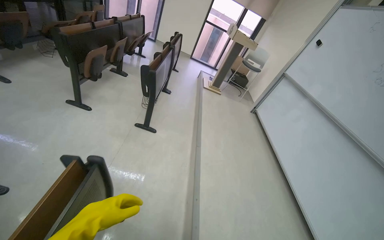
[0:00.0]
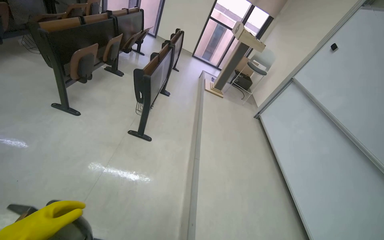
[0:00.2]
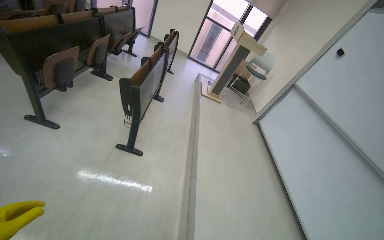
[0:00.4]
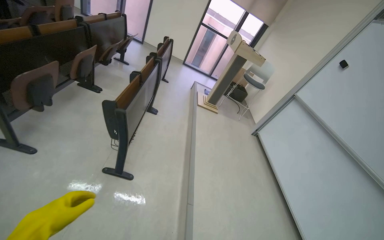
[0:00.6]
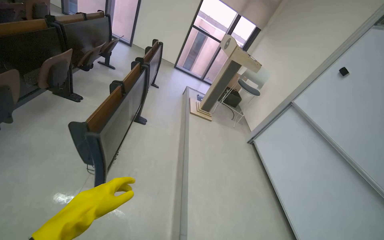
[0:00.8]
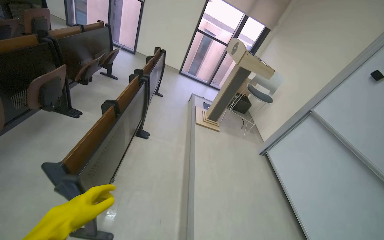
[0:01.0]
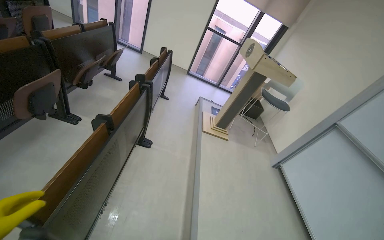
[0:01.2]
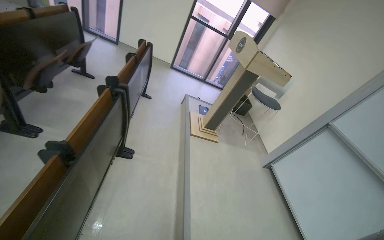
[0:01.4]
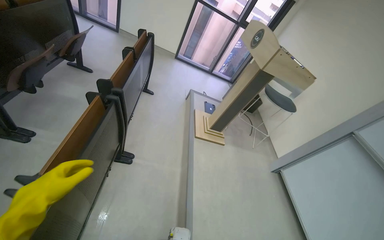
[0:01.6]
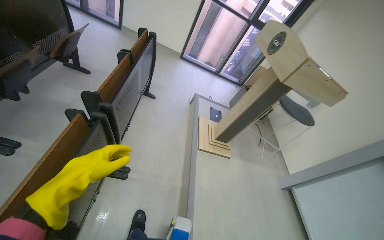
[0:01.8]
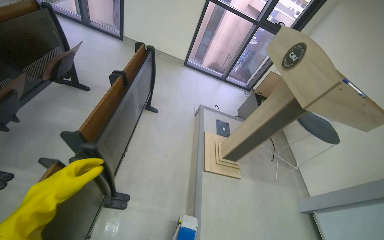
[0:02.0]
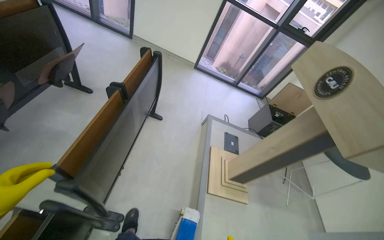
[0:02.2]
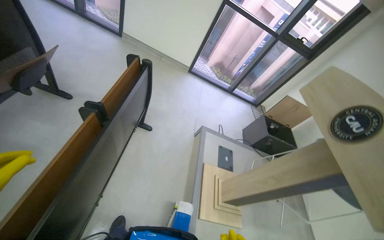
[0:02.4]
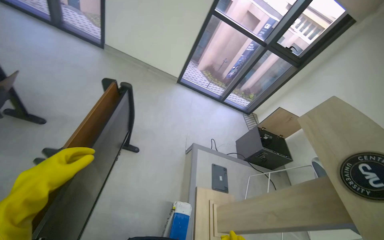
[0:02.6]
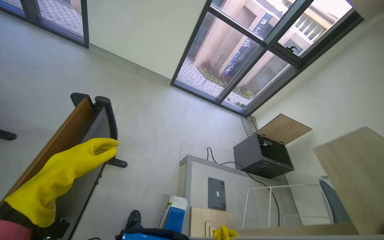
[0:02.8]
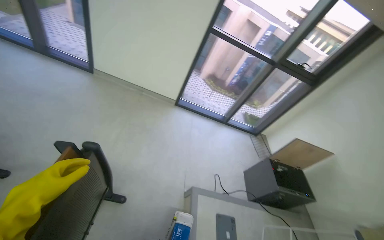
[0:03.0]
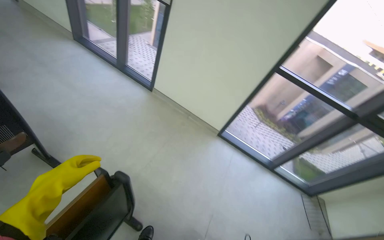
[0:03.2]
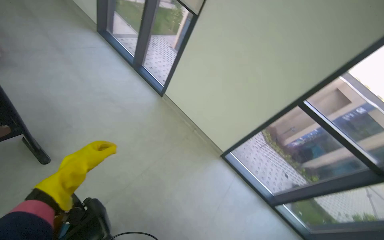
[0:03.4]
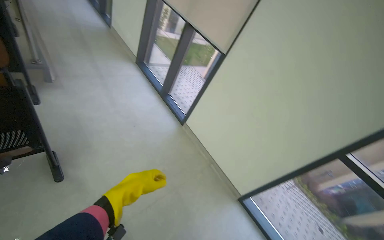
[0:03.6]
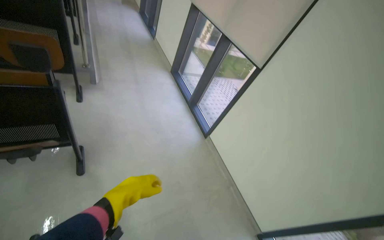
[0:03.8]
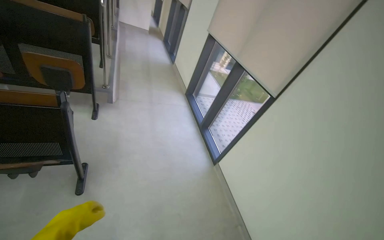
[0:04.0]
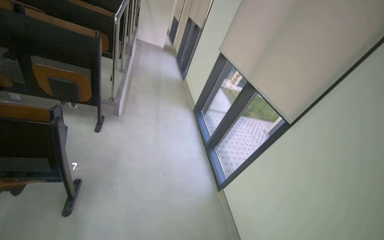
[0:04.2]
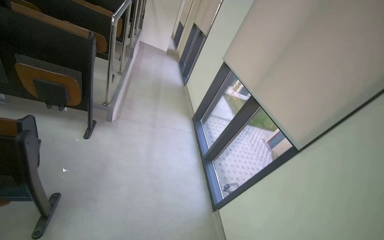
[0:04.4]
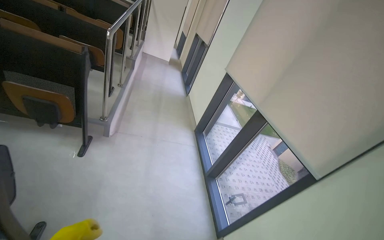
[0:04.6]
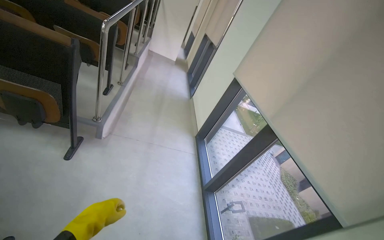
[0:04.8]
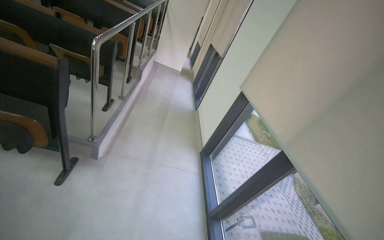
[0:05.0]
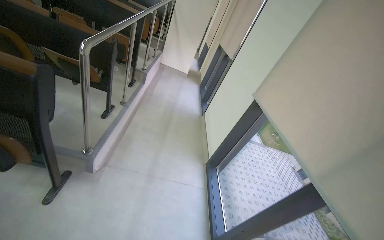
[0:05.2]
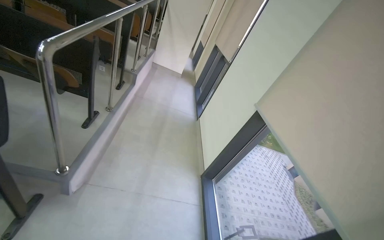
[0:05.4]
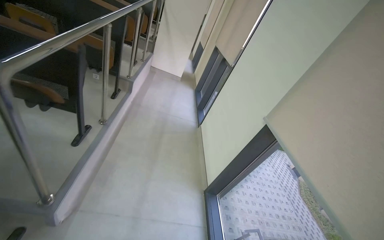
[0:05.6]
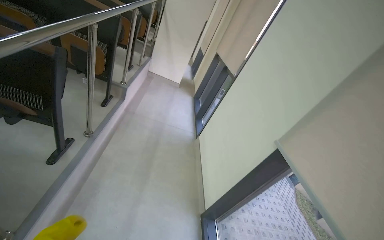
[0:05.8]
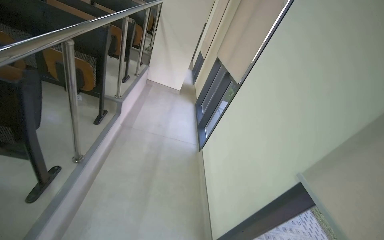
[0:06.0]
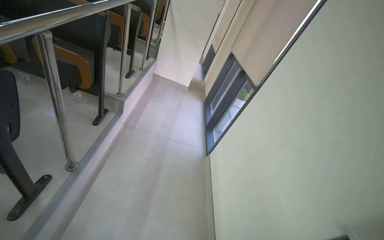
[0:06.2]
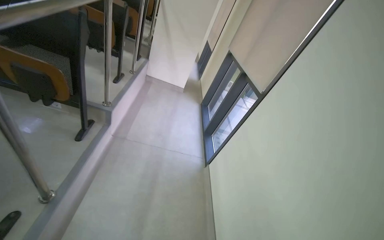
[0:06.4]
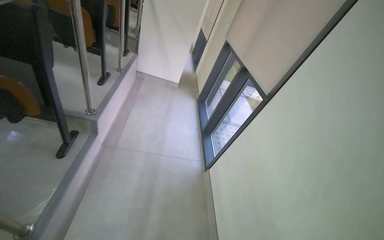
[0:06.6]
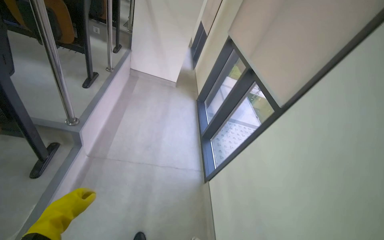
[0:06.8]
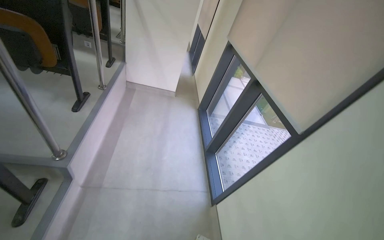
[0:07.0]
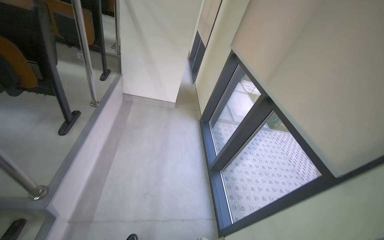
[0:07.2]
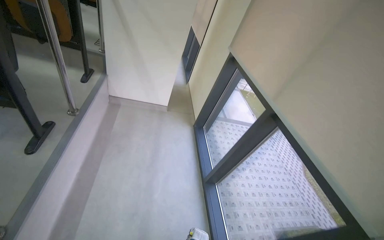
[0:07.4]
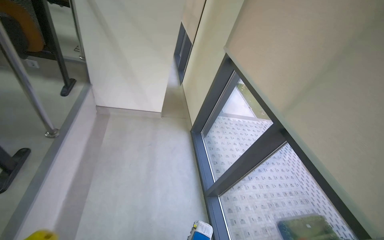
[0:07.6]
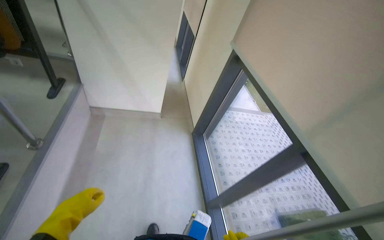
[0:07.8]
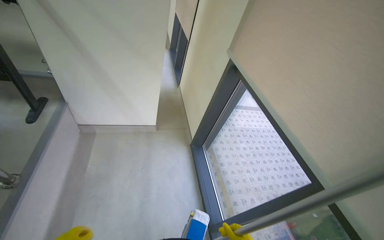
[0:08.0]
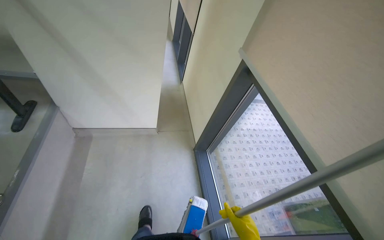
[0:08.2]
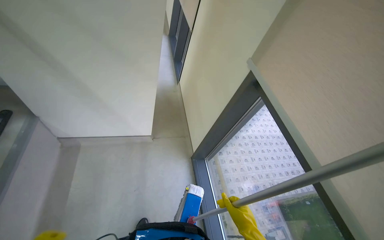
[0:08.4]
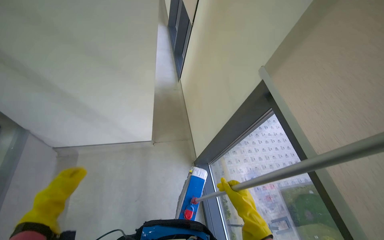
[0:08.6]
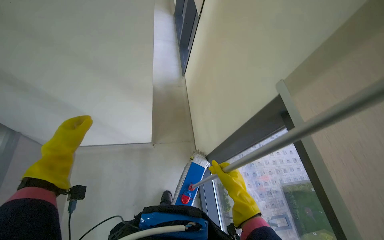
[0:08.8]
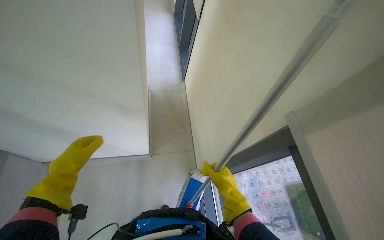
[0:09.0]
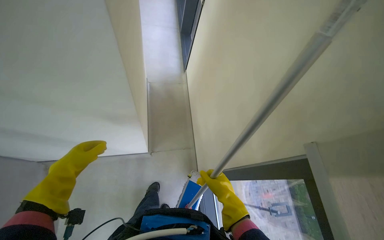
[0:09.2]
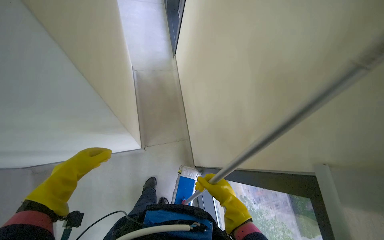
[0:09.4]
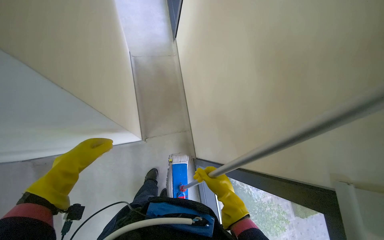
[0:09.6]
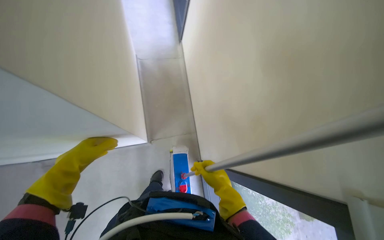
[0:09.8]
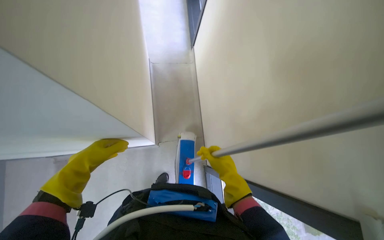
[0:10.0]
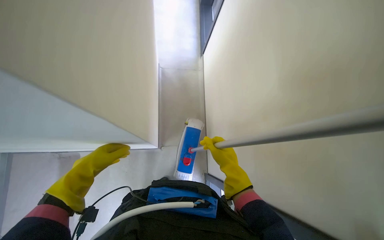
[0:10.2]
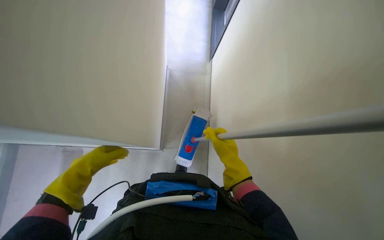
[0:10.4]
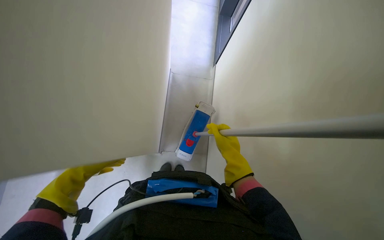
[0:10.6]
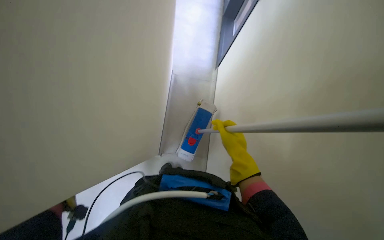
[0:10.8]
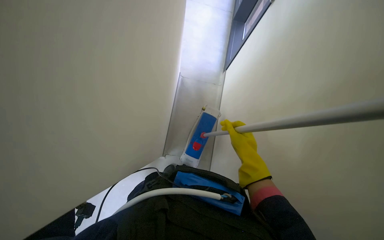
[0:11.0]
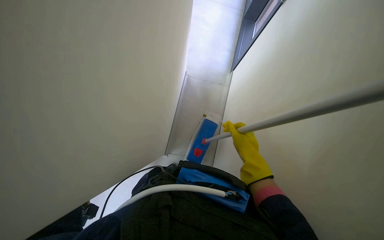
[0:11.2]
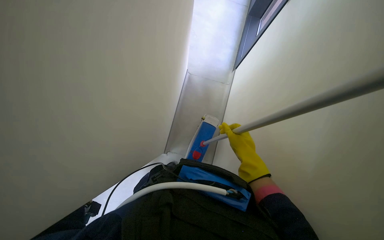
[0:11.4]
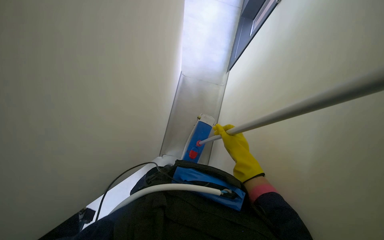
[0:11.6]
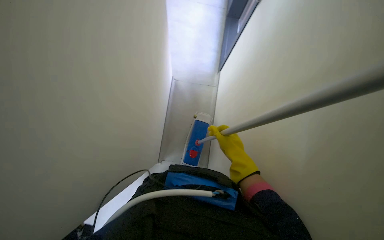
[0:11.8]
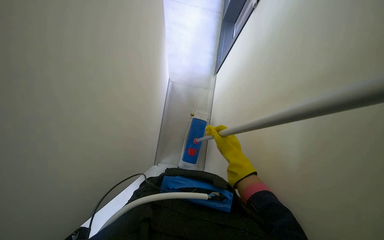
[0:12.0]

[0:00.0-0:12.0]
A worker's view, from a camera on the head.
Job: mopping floor.
The whole recording: Mopping auditorium floor. The worker mops the floor in the auditorium, moving between rows of desks.
0:00.0 to 0:01.6: The camera is carried approximately 2 m.
0:01.6 to 0:03.0: The camera travels some 1.5 m.
0:03.0 to 0:04.4: The wearer moves some 1 m. The head turns to the left by about 70 degrees. The wearer looks about 40 degrees further upward.
0:04.4 to 0:06.0: The camera travels roughly 1.5 m.
0:06.0 to 0:07.6: The camera travels approximately 2 m.
0:07.6 to 0:09.0: The wearer moves roughly 1.5 m. The view tilts approximately 20 degrees downward.
0:09.0 to 0:10.4: The view tilts roughly 15 degrees downward. The right hand shifts about 30 cm up the picture. The left hand moves farther from the camera, roughly 15 cm.

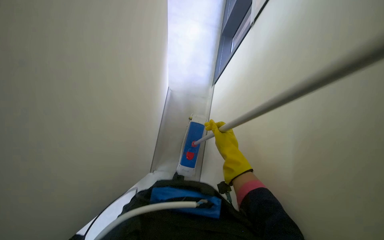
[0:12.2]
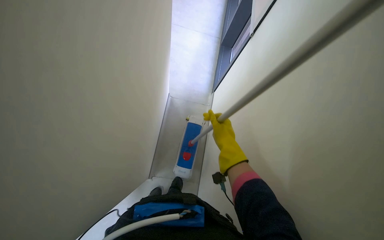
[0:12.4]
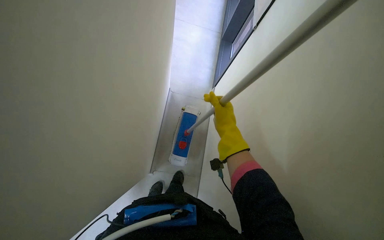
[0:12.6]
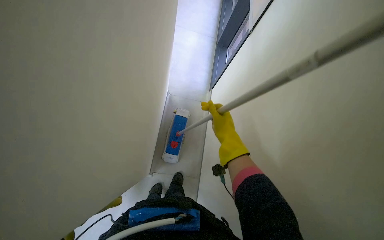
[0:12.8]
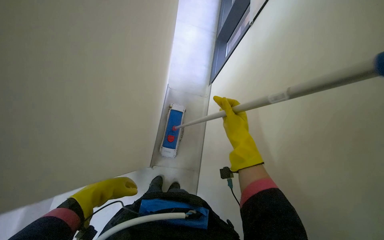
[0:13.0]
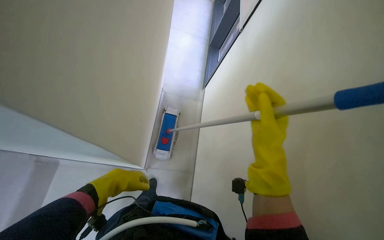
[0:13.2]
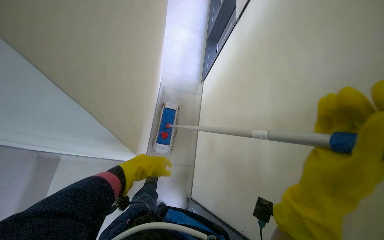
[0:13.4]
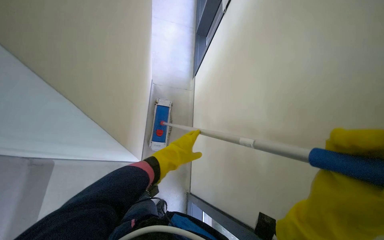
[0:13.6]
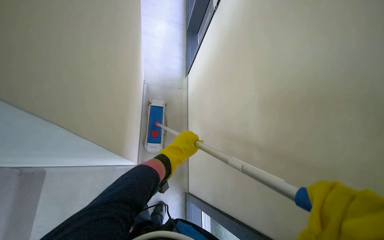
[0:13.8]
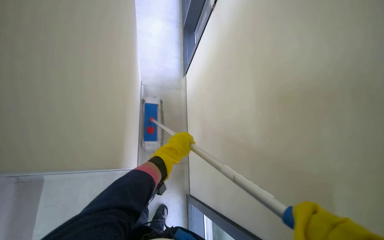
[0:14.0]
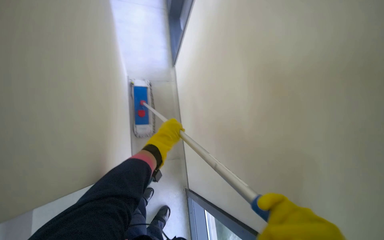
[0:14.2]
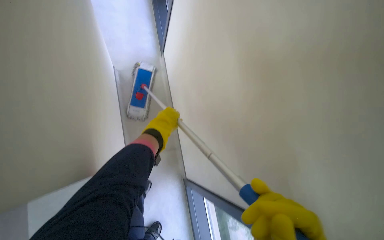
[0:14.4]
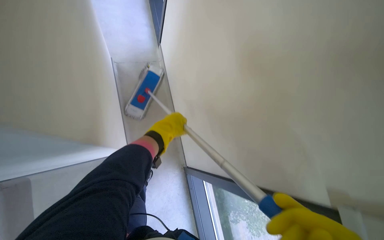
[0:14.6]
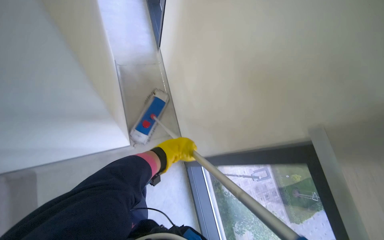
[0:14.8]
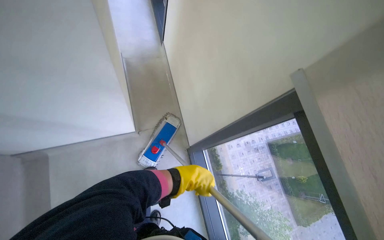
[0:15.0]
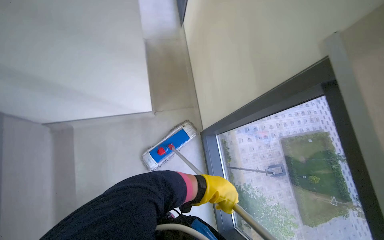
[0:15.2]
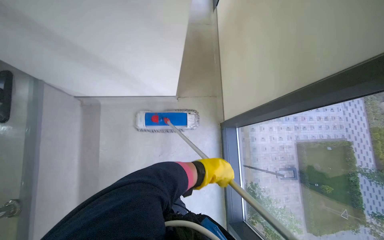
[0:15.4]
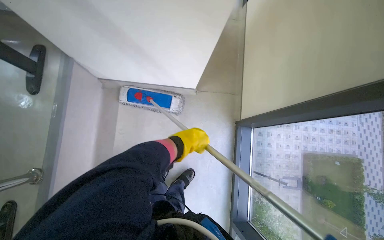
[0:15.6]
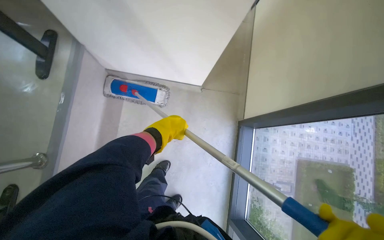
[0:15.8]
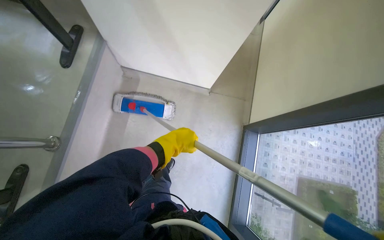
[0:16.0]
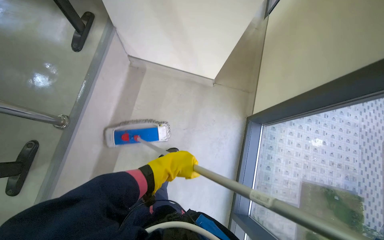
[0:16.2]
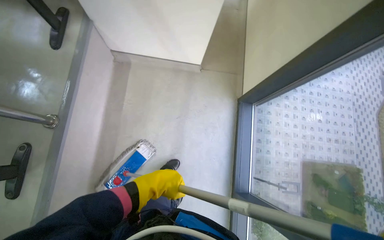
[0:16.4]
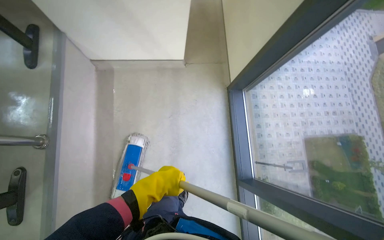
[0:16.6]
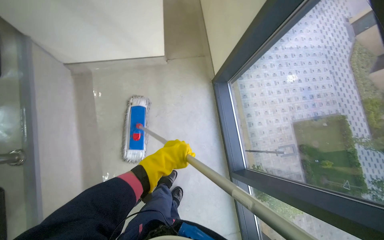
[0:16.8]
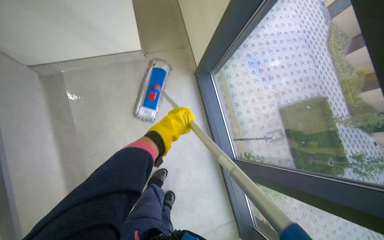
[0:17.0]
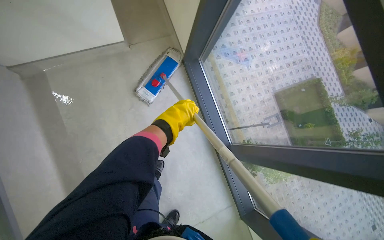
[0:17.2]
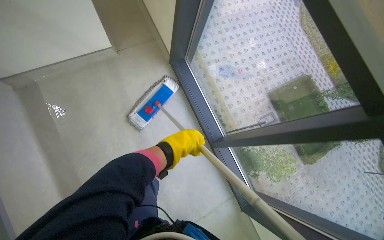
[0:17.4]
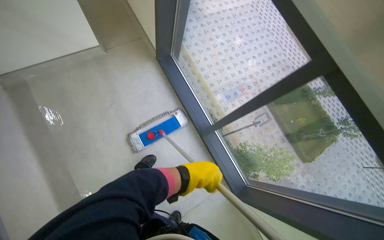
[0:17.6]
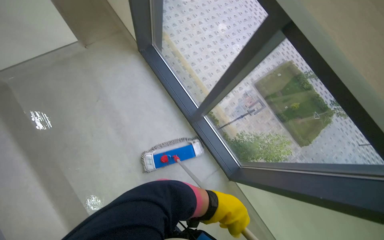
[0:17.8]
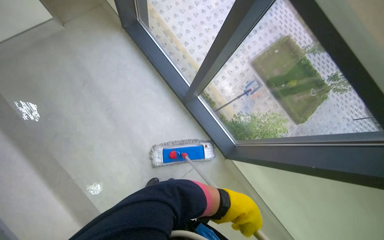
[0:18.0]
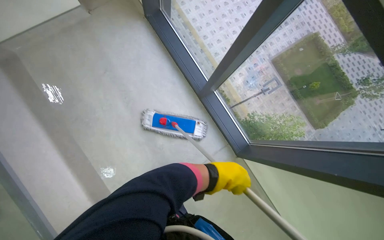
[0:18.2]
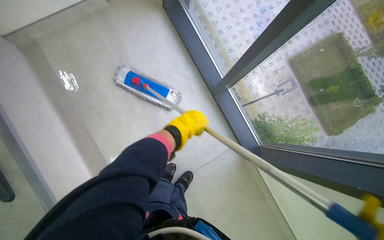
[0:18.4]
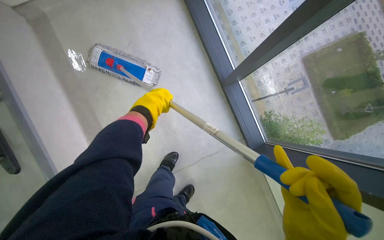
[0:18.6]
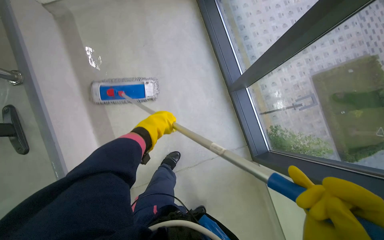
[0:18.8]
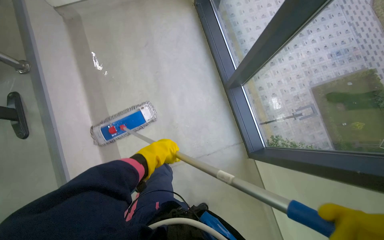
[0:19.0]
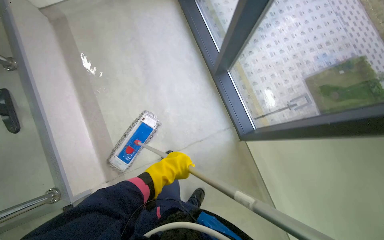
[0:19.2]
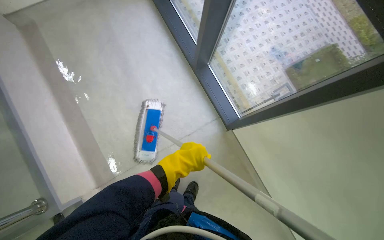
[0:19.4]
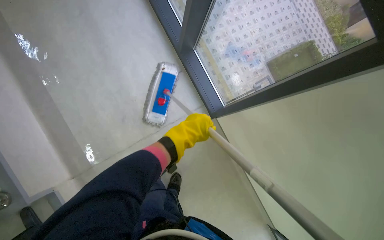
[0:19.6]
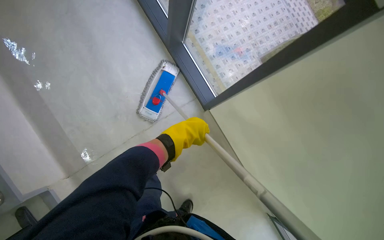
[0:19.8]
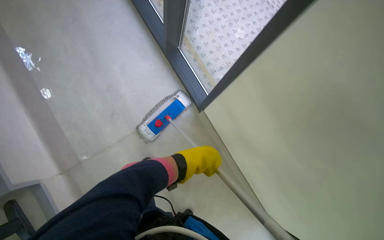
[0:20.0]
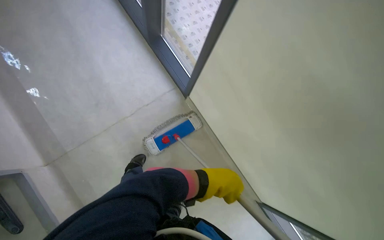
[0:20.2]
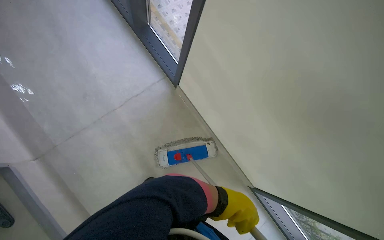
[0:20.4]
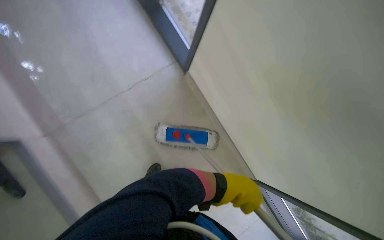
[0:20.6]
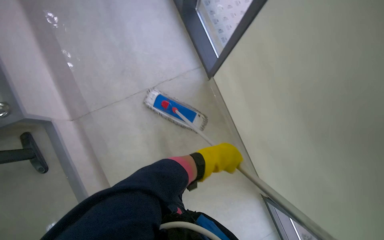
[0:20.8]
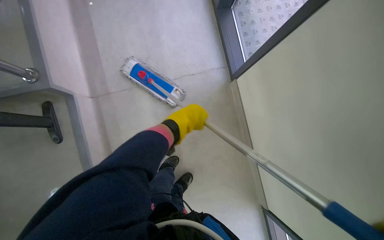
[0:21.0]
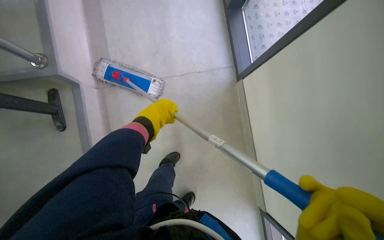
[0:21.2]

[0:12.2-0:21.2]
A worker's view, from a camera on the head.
Job: mopping floor.
The whole recording: Mopping auditorium floor. The worker mops the floor in the auditorium, moving between rows of desks.
0:13.8 to 0:15.2: The wearer looks about 15 degrees further downward. The left hand moves down the picture and to the right, approximately 20 cm.
0:15.2 to 0:16.6: The camera is carried approximately 40 cm.
0:16.6 to 0:18.2: The scene turns some 30 degrees counterclockwise in the picture. The left hand shifts roughly 40 cm to the right.
0:18.2 to 0:19.8: The wearer moves approximately 50 cm.
0:19.8 to 0:21.2: The head turns to the left by some 30 degrees.
